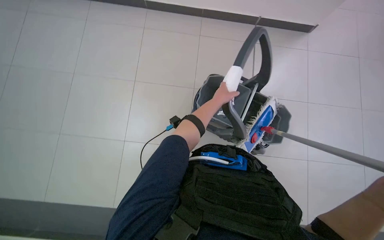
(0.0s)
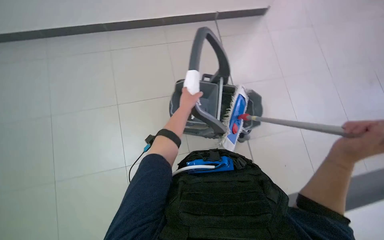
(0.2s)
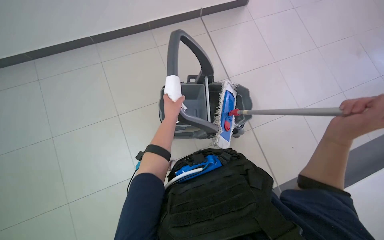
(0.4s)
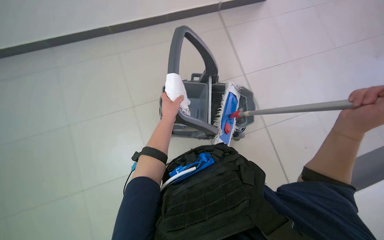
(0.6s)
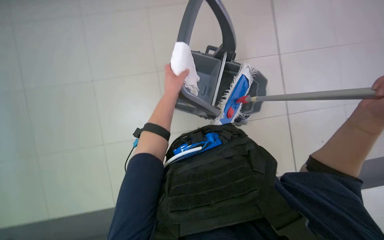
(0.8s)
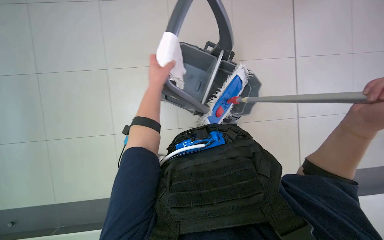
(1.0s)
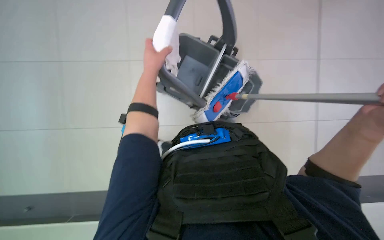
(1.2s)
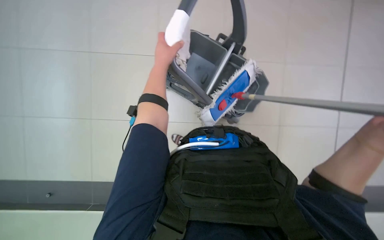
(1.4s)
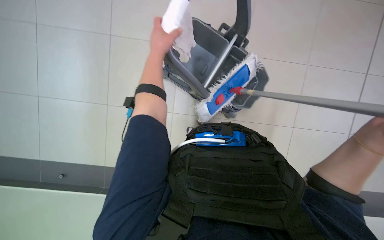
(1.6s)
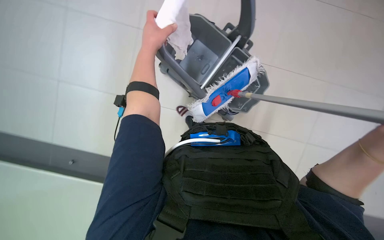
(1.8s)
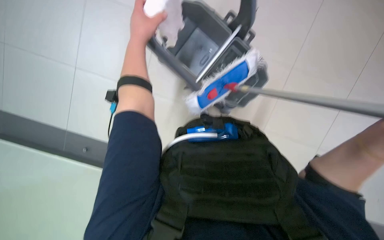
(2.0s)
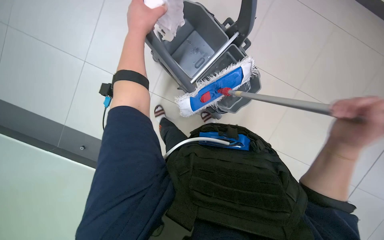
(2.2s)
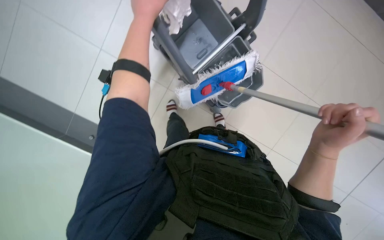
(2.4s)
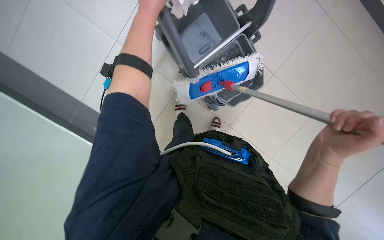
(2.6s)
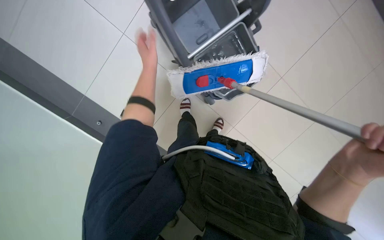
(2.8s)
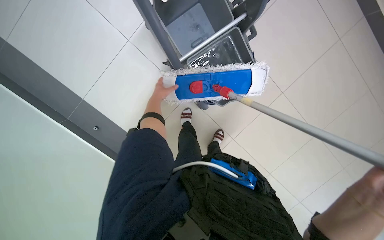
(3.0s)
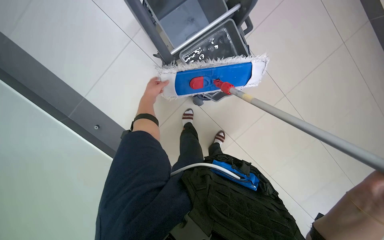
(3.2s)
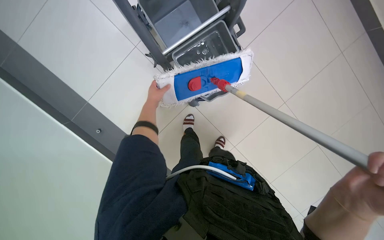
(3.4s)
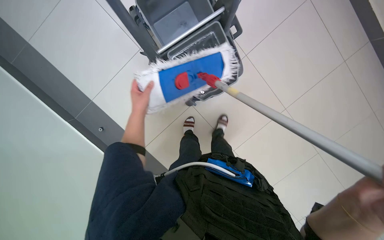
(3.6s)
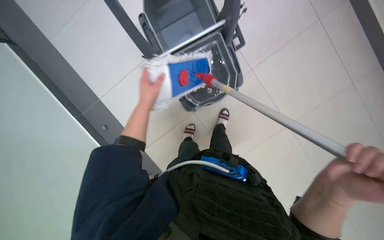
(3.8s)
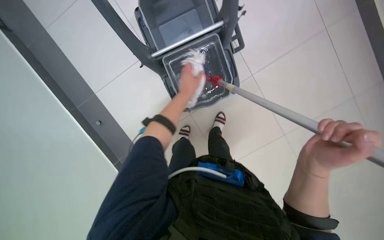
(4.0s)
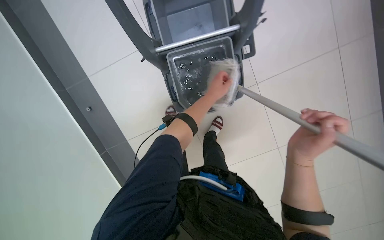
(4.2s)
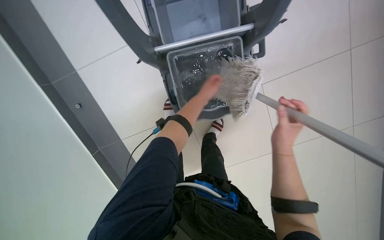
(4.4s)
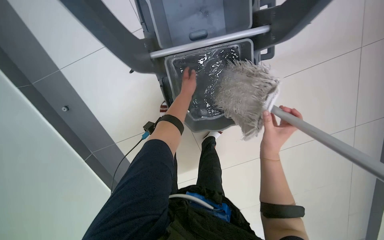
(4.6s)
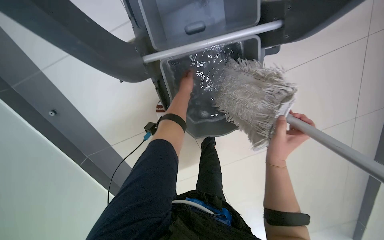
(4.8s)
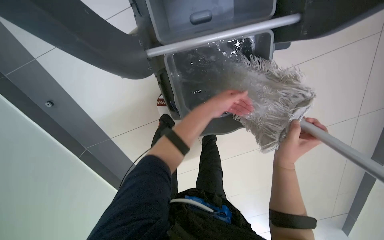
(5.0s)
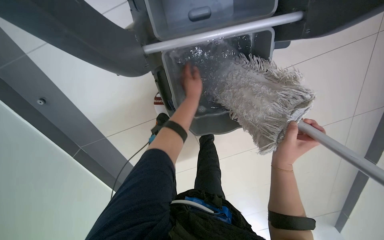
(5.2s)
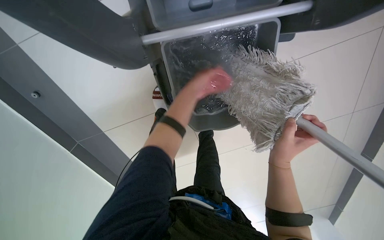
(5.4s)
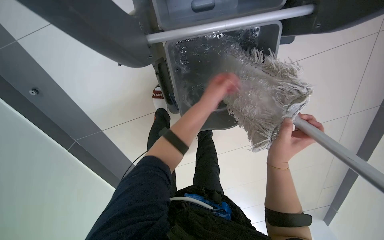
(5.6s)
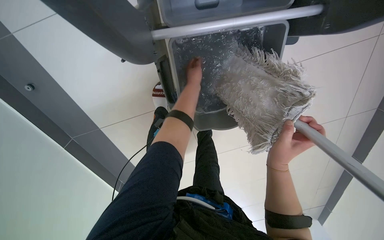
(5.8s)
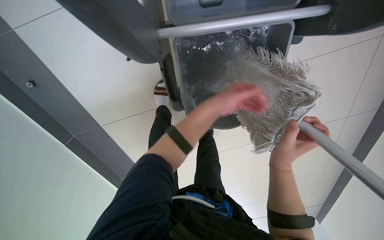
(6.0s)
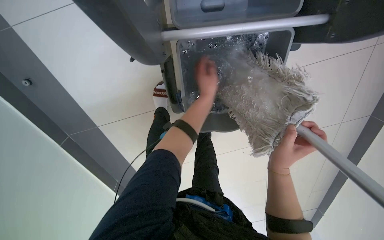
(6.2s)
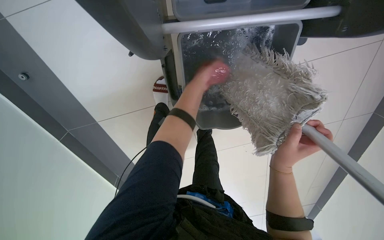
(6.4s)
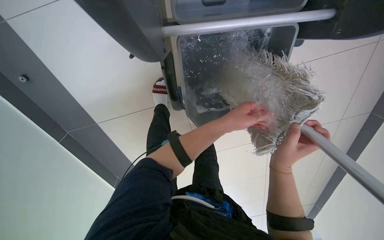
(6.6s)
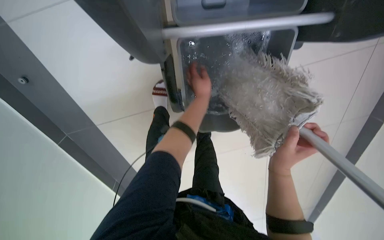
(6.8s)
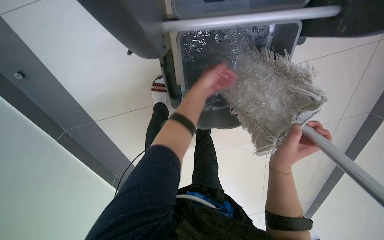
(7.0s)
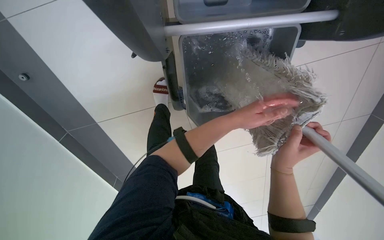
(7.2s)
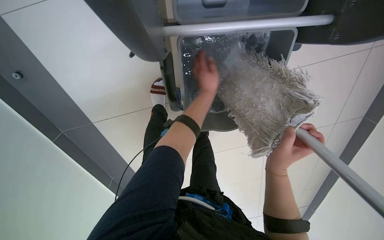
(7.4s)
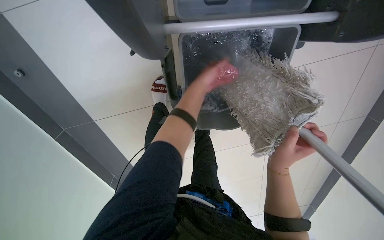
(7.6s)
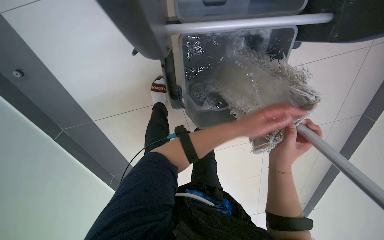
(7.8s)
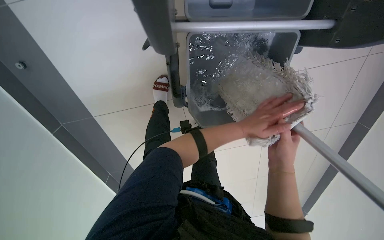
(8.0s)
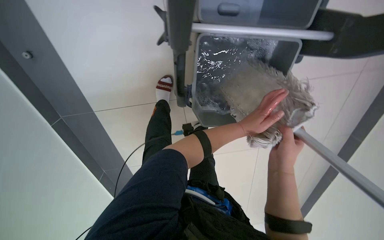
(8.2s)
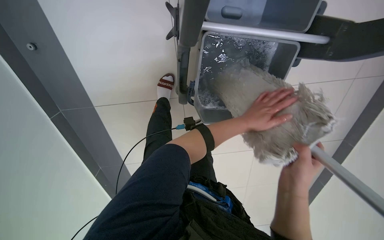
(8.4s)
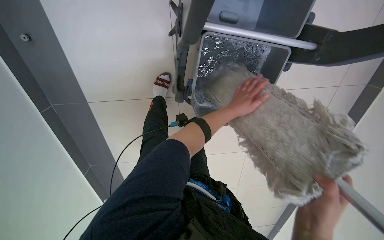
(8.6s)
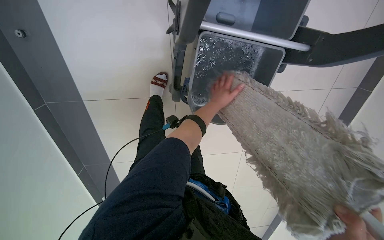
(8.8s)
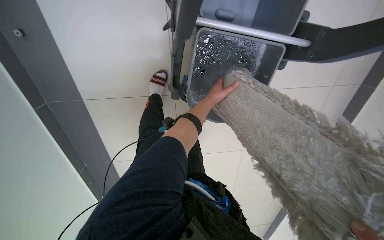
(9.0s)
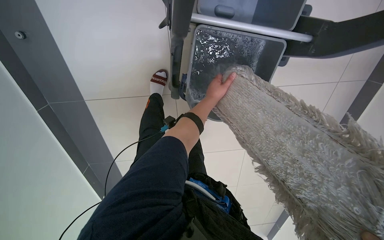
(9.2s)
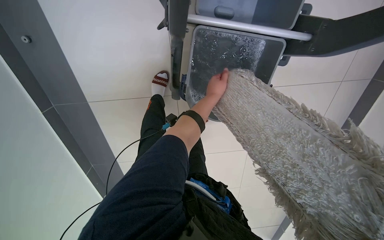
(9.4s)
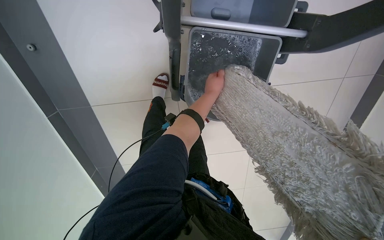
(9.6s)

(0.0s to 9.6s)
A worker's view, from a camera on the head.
Job: preparing cleaning supplies.
The whole recording: Cleaning and wringing mop head. The worker cleans and wrings the mop head in the cleaning bucket.
1.6s - 3.2s: The left hand heads farther from the camera and down the picture, covering approximately 35 cm.
3.2s - 4.8s: The left hand heads to the right, covering about 15 cm.
4.8s - 6.4s: The left hand goes nearer and farther, approximately 10 cm each way, reversing 2 times.
6.4s - 8.0s: The left hand goes up and down the picture, some 15 cm each way, reversing 4 times.
8.0s - 9.6s: The left hand travels up the picture, to the left and farther from the camera by about 20 cm.

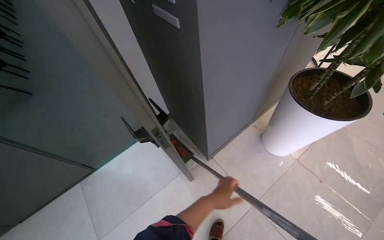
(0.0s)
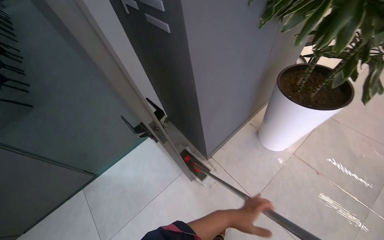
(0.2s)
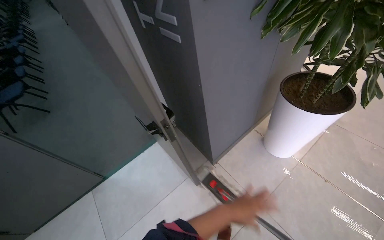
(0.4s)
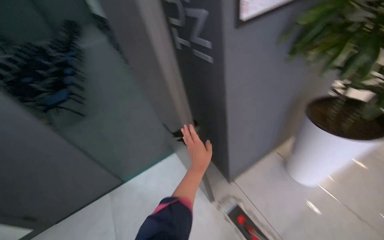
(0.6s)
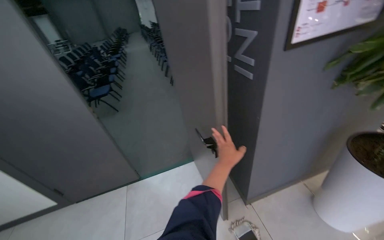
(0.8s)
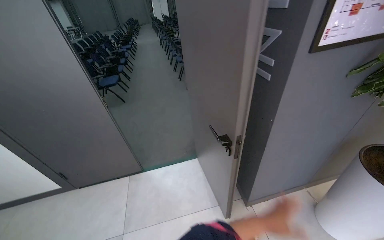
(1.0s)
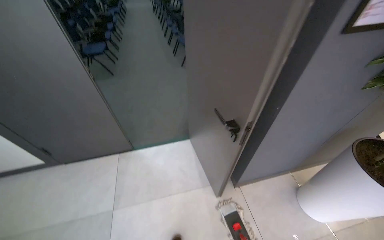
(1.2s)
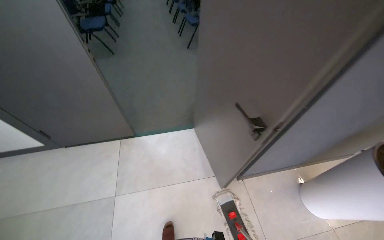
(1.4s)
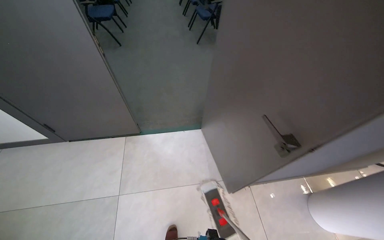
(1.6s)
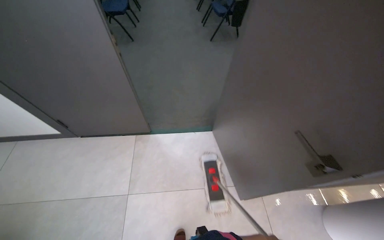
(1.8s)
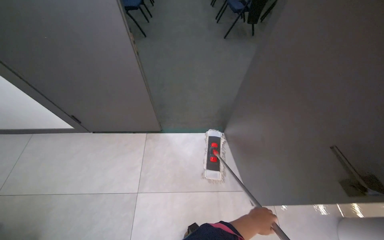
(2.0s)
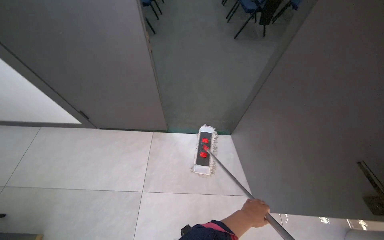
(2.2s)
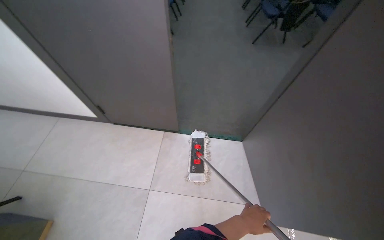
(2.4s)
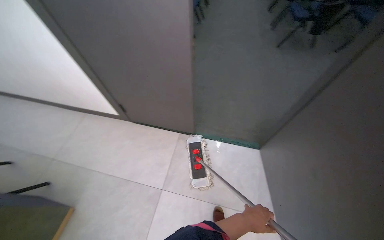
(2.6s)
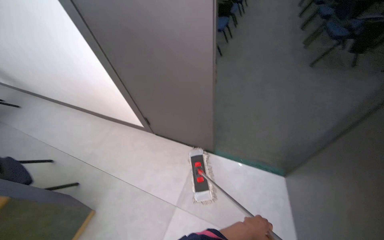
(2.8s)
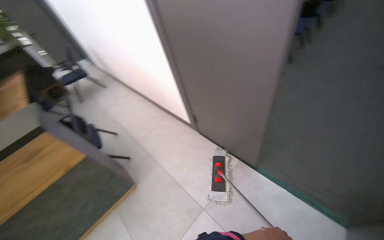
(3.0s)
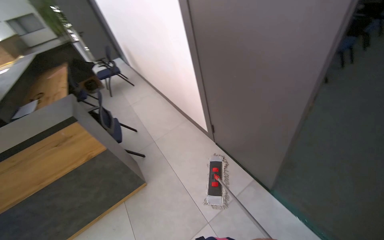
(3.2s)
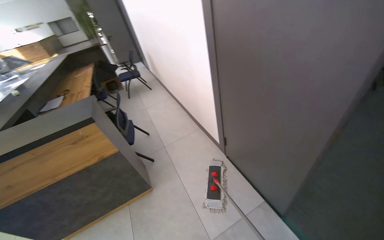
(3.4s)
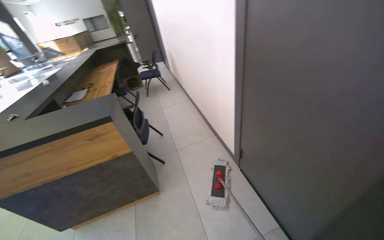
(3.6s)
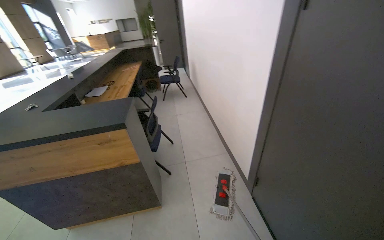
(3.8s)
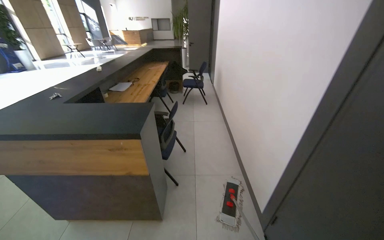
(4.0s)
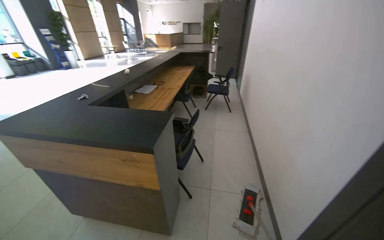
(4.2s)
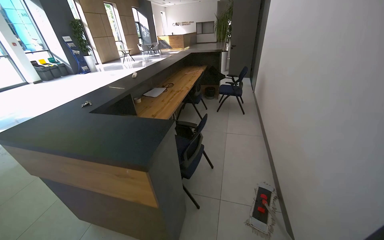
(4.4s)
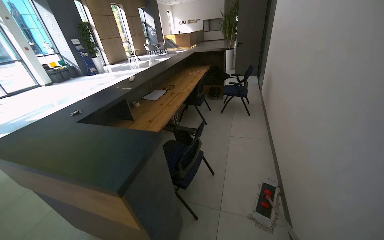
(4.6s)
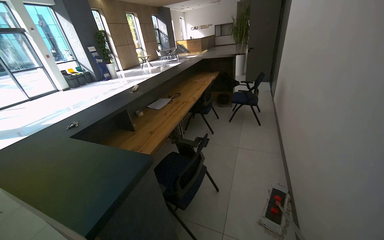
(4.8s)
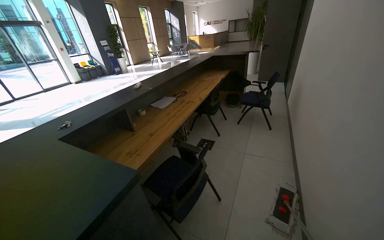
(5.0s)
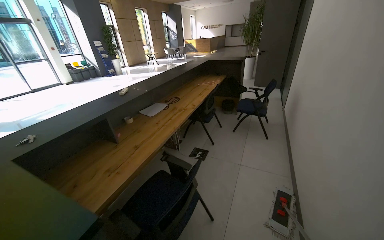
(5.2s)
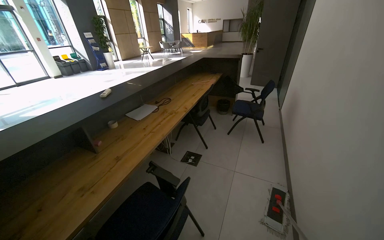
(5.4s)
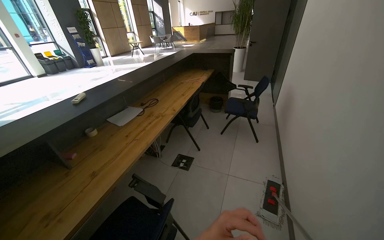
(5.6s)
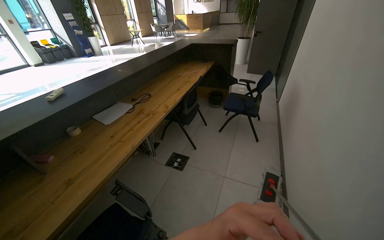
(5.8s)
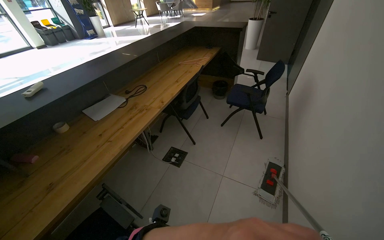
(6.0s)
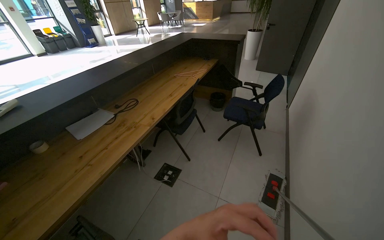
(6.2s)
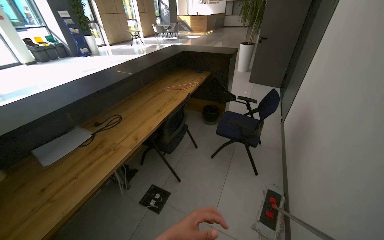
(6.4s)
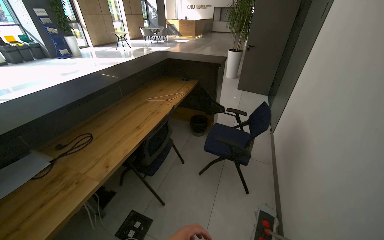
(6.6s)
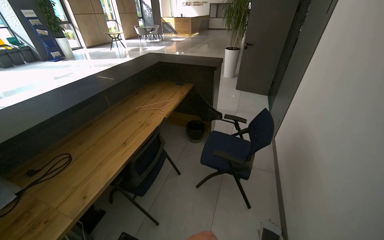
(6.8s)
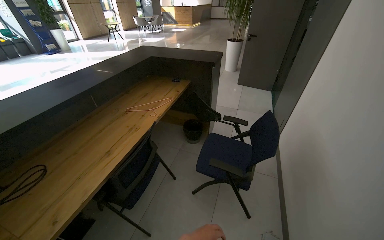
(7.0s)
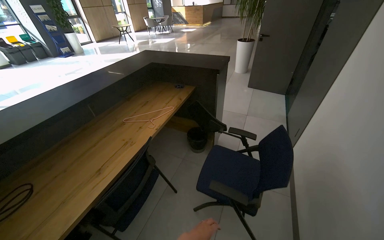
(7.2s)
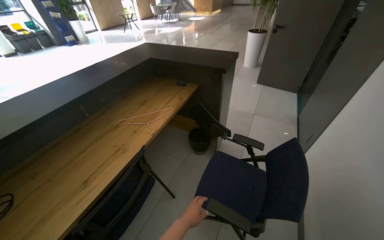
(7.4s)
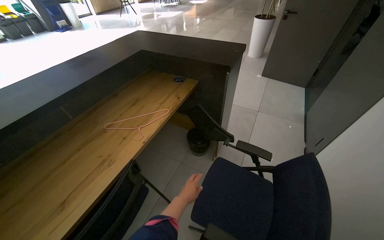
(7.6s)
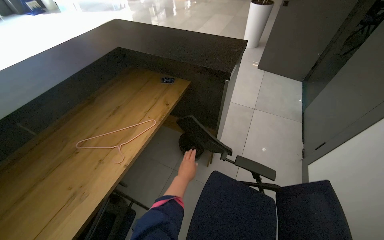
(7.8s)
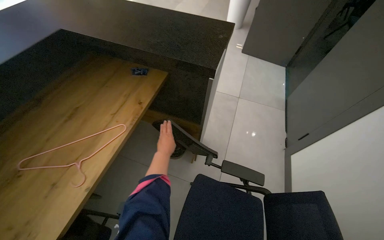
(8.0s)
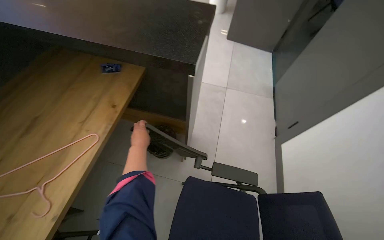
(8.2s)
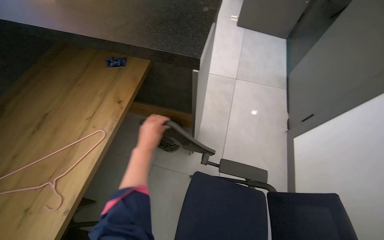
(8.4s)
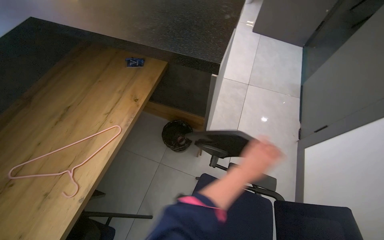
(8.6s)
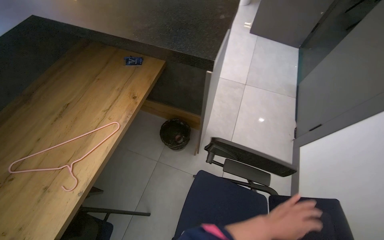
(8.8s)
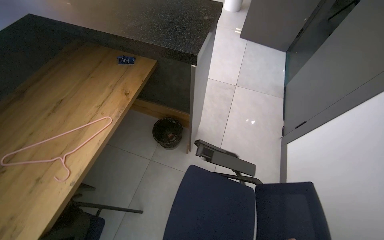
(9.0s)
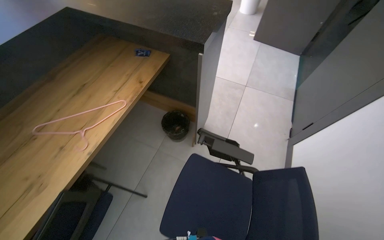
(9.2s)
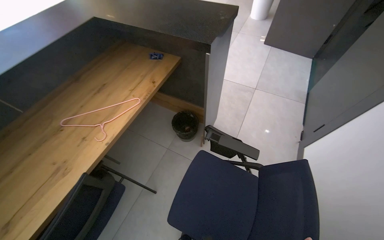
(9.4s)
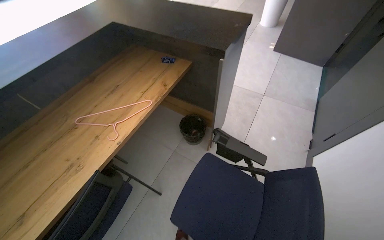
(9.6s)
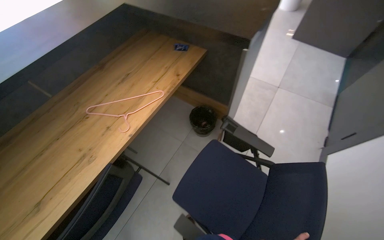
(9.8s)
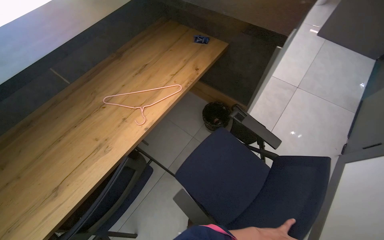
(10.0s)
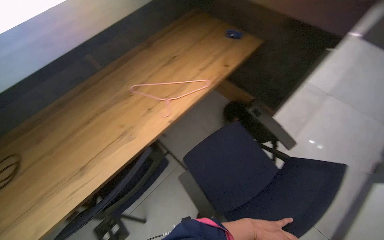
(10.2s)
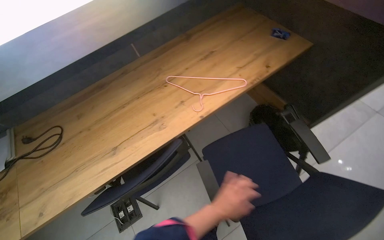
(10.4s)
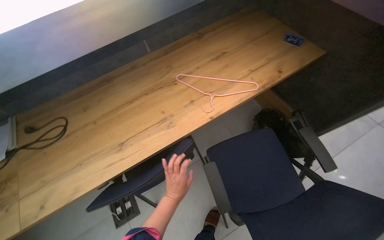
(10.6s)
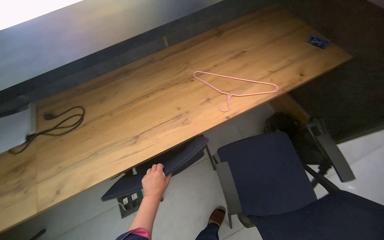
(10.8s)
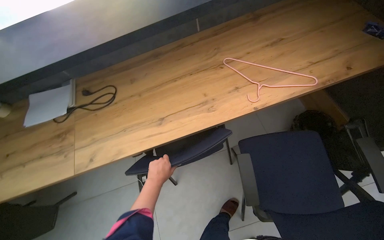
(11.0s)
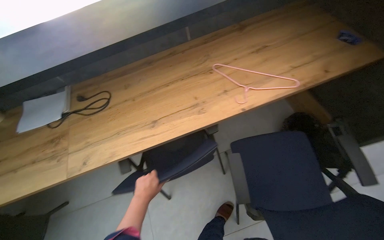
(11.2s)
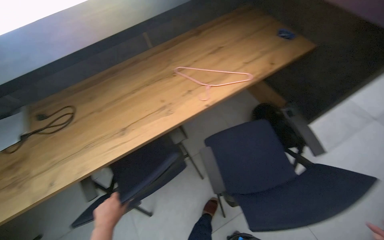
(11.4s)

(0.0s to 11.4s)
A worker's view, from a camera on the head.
Job: mopping floor.
The whole recording: Mopping under reception desk. The worker moves chairs and mops the floor under the reception desk.
0.0s - 1.4s: The head rotates about 30 degrees to the left.
1.4s - 2.8s: The wearer moves some 40 cm. The head turns to the left by some 35 degrees.
2.8s - 4.2s: The camera travels some 50 cm. The wearer looks approximately 75 degrees further to the left.
4.2s - 5.6s: The wearer moves about 1 m.
5.6s - 7.2s: The head travels some 1.5 m.
7.2s - 8.6s: The head travels about 90 cm. The view tilts roughly 25 degrees downward.
8.6s - 10.0s: The head turns to the left by roughly 20 degrees.
10.0s - 11.4s: The wearer looks about 20 degrees further to the left.
